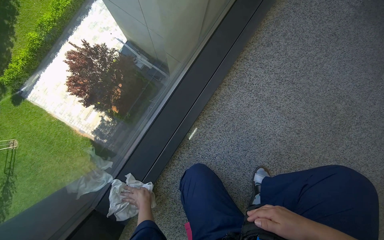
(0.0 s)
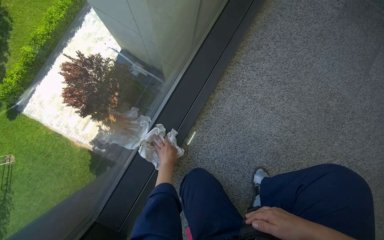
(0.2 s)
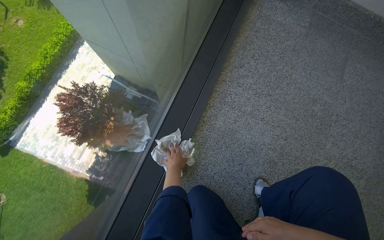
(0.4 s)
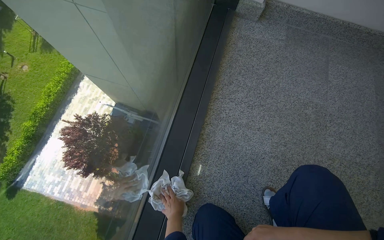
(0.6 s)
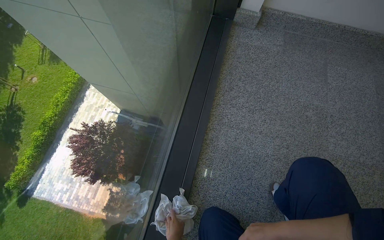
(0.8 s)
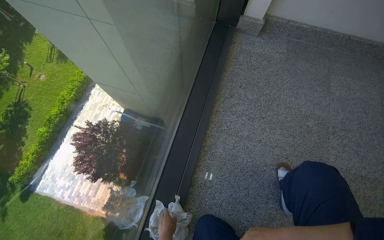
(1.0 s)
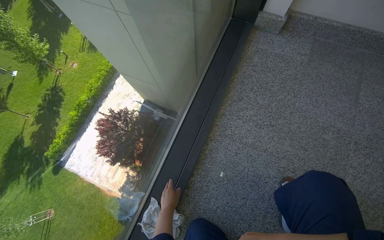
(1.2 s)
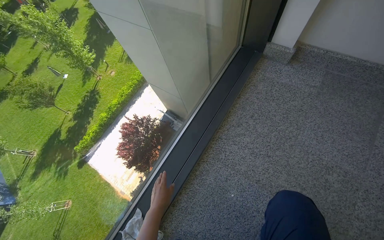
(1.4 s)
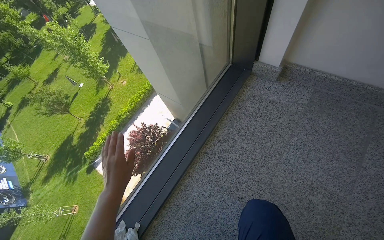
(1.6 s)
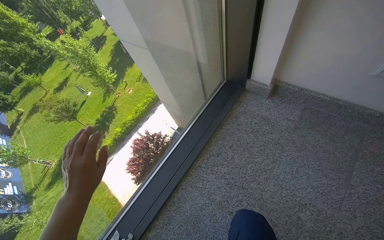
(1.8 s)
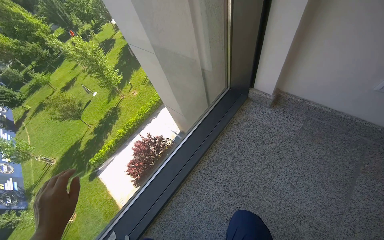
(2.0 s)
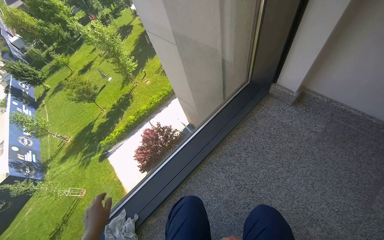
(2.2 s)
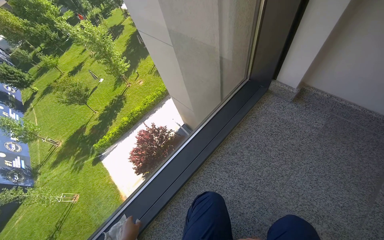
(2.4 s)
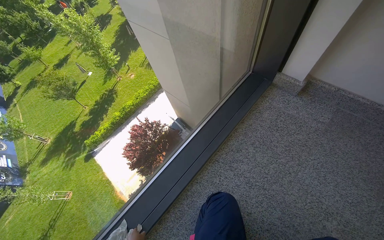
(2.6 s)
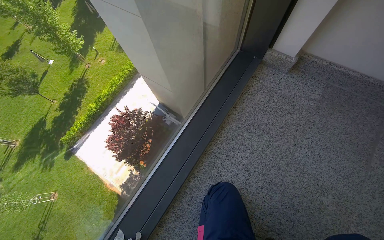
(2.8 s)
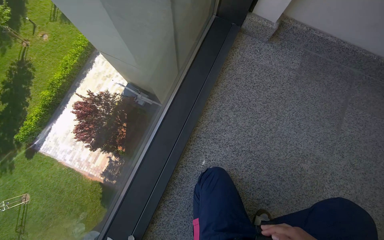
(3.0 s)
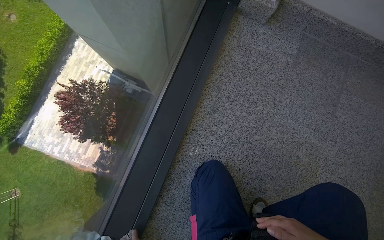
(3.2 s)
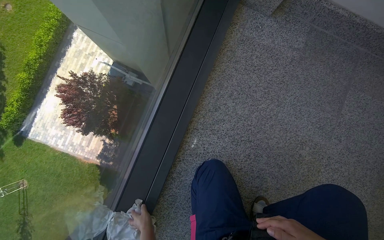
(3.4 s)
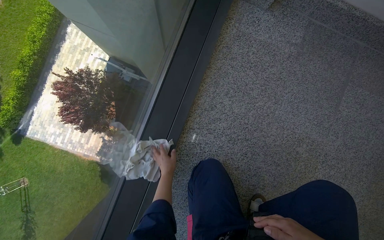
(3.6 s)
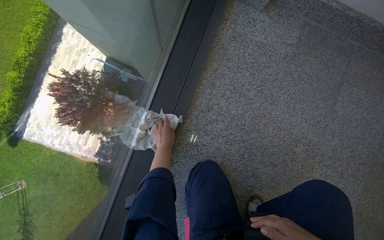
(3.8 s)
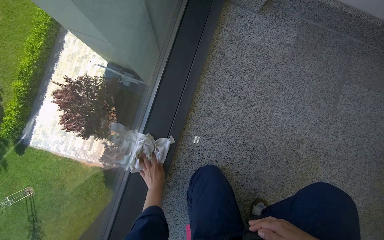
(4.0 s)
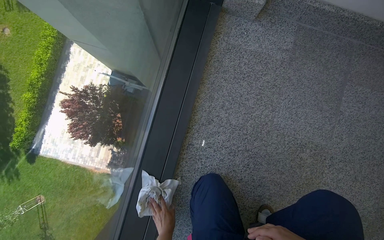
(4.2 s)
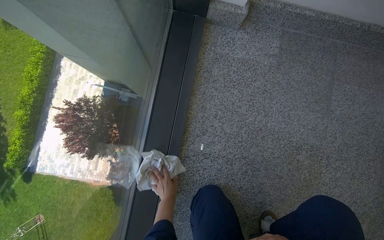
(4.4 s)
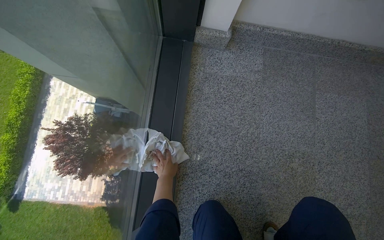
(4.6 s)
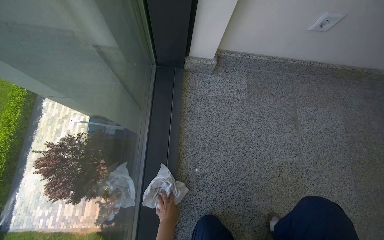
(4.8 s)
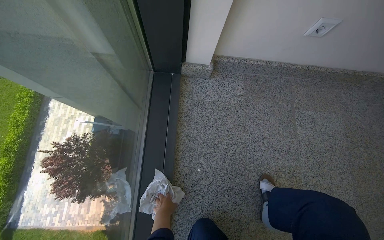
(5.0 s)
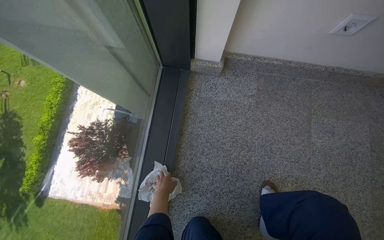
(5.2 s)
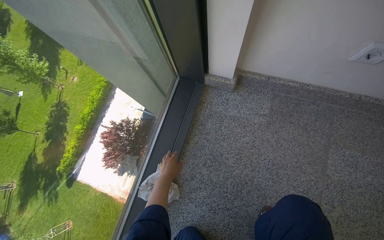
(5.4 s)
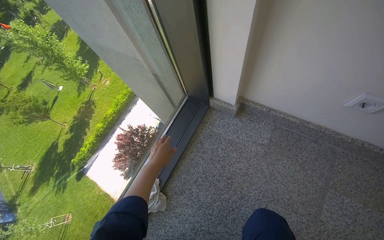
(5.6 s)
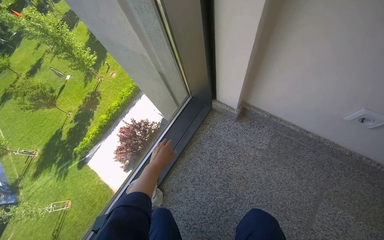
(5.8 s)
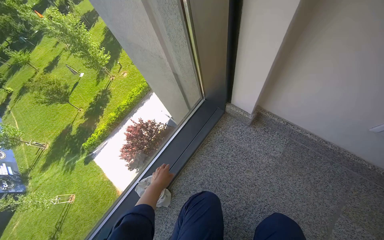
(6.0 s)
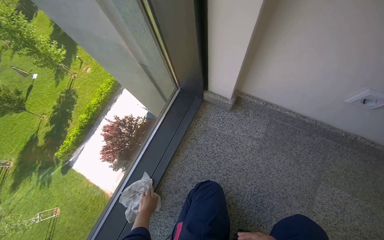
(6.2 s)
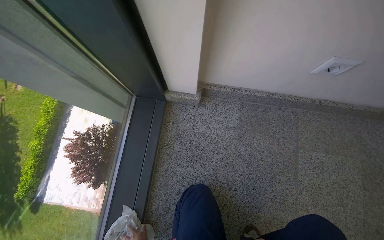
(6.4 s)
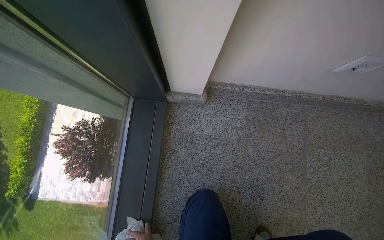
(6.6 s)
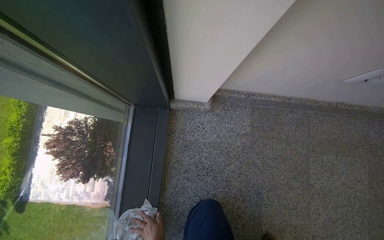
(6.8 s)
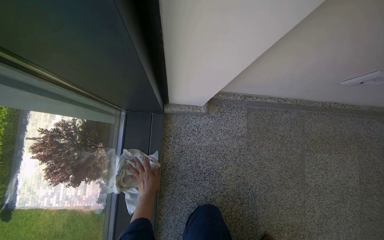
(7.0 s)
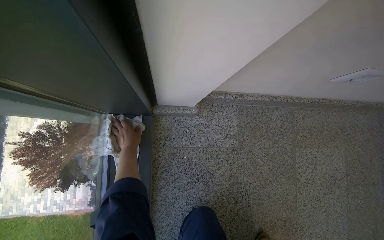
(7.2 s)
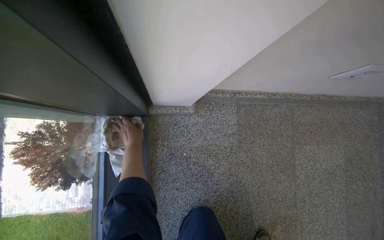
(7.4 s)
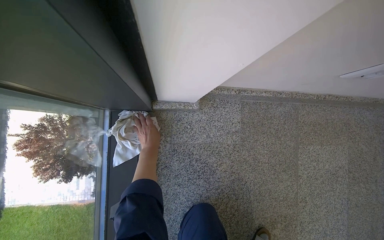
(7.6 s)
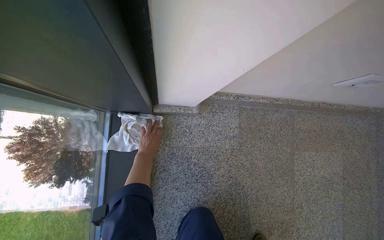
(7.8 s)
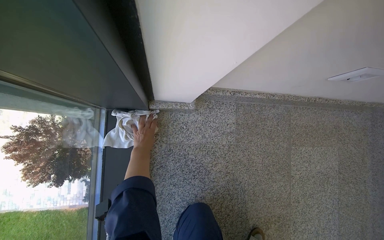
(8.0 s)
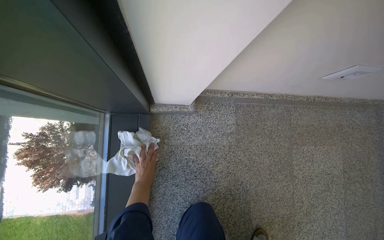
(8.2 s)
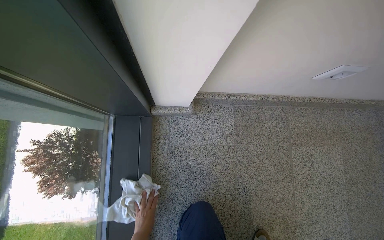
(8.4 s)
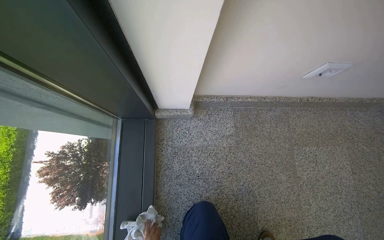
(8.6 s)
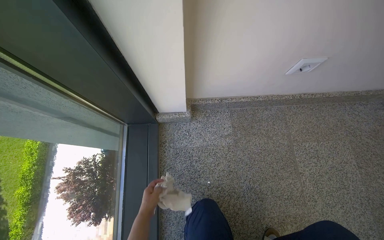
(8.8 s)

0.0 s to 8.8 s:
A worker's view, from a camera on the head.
Job: cleaning windows.
The whole recording: Wiping window frame and glass. The worker wipes the window frame and the lower section of the glass with a cloth.
0.0 to 1.4 s: The camera sweeps to the left, by about 15 degrees. The camera pitches upward, by roughly 20 degrees. The left hand moves up and down the picture over about 30 cm, changing direction 2 times.
1.4 to 3.0 s: The view tips downward by approximately 15 degrees.
4.4 to 5.8 s: The wearer's head swings approximately 25 degrees to the left. The camera pitches upward, by about 15 degrees.
5.8 to 7.4 s: The camera travels approximately 40 cm. The wearer's head swings approximately 40 degrees to the right. The camera pitches downward, by roughly 20 degrees.
7.4 to 8.8 s: The camera pitches upward, by some 10 degrees.

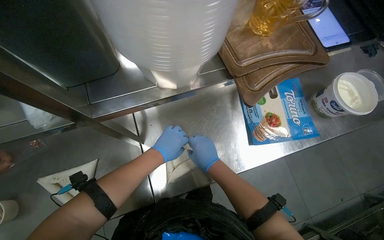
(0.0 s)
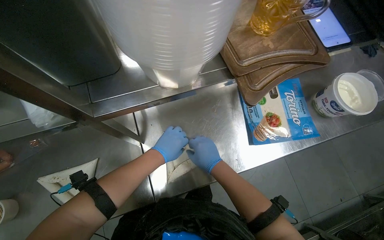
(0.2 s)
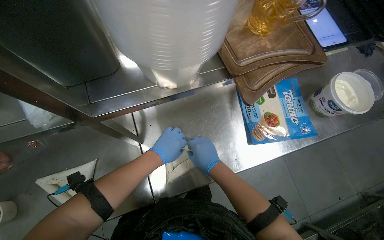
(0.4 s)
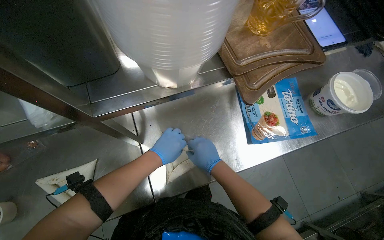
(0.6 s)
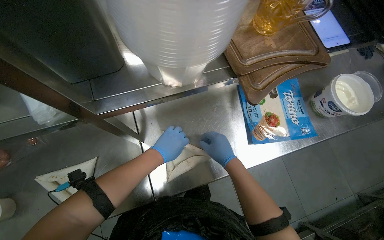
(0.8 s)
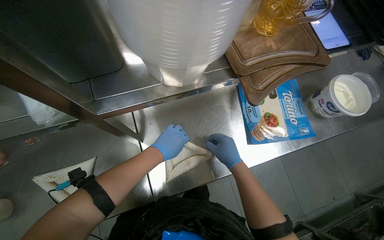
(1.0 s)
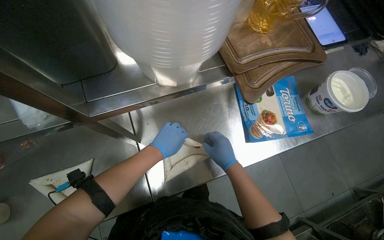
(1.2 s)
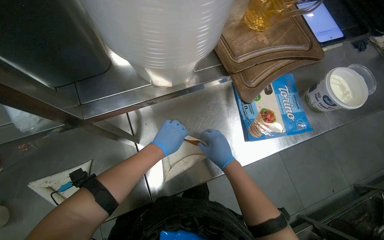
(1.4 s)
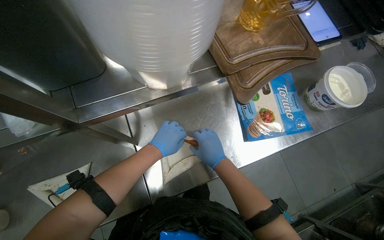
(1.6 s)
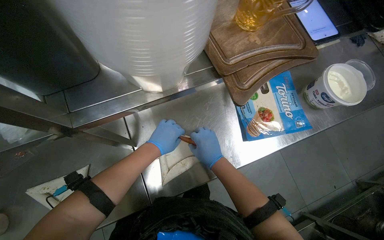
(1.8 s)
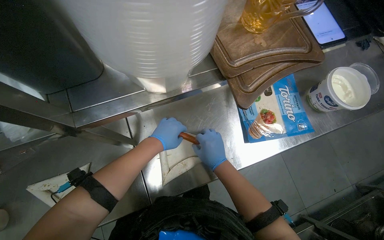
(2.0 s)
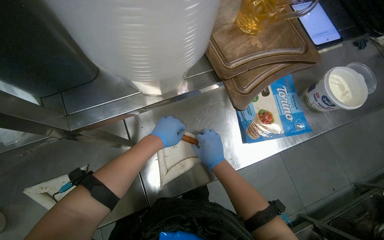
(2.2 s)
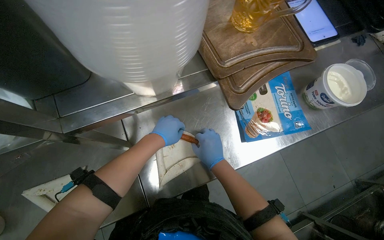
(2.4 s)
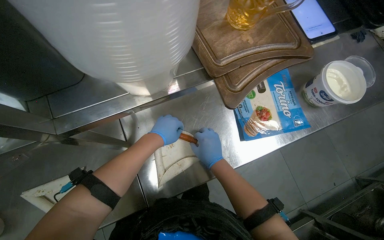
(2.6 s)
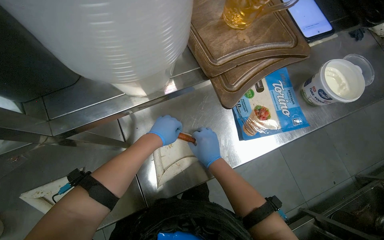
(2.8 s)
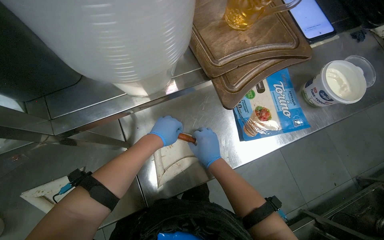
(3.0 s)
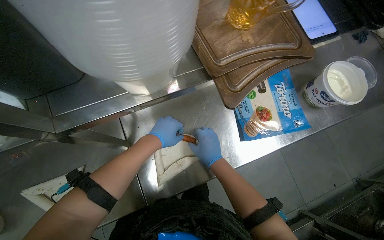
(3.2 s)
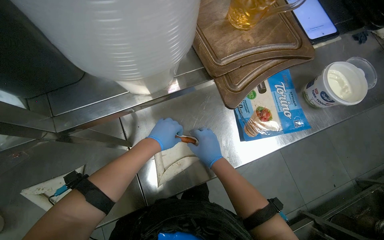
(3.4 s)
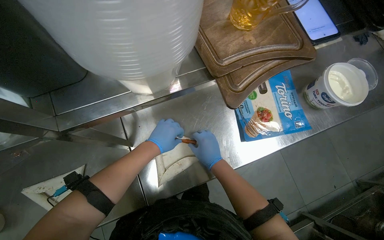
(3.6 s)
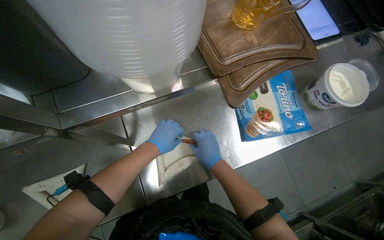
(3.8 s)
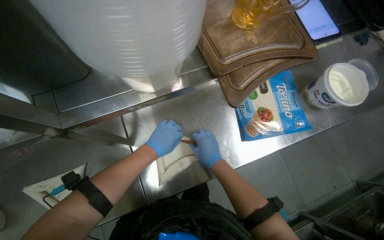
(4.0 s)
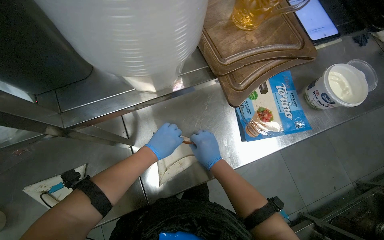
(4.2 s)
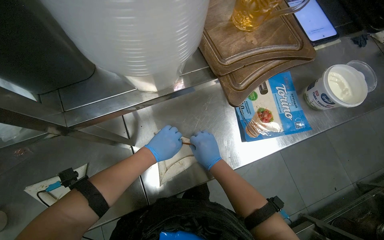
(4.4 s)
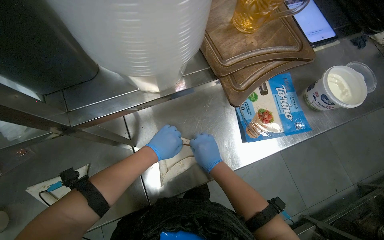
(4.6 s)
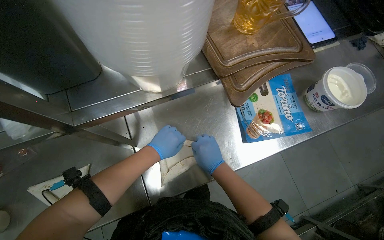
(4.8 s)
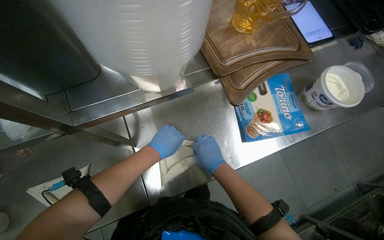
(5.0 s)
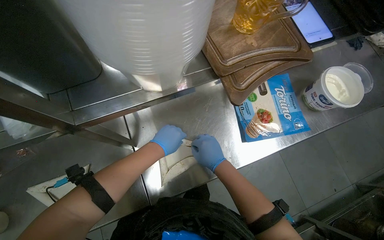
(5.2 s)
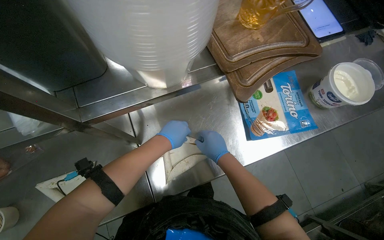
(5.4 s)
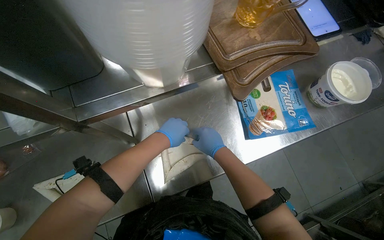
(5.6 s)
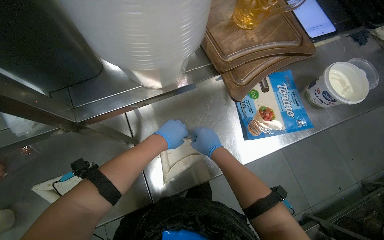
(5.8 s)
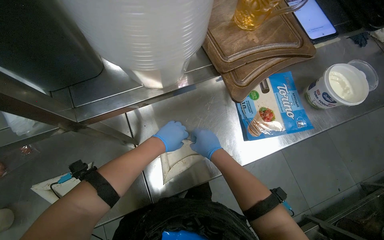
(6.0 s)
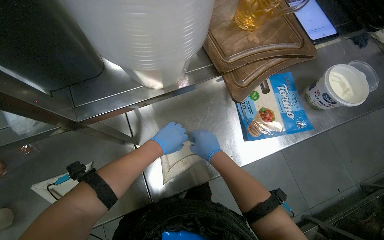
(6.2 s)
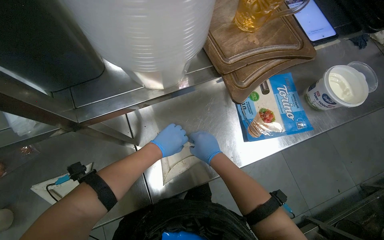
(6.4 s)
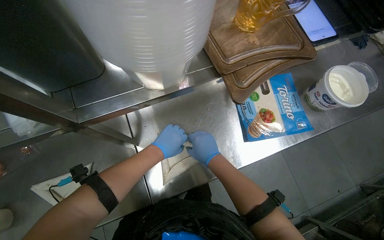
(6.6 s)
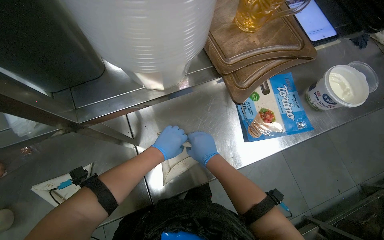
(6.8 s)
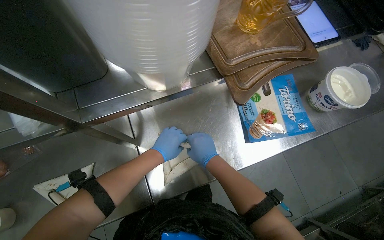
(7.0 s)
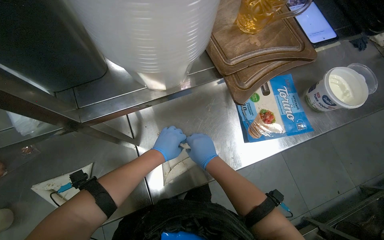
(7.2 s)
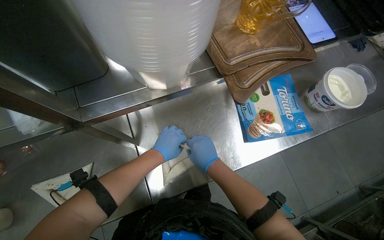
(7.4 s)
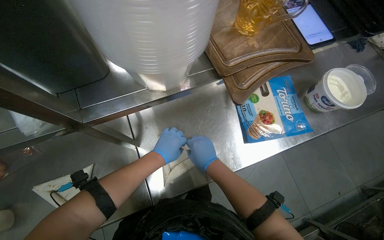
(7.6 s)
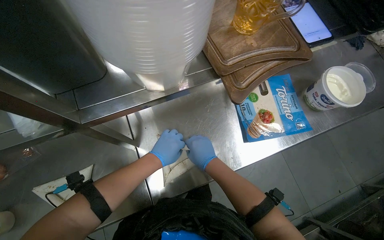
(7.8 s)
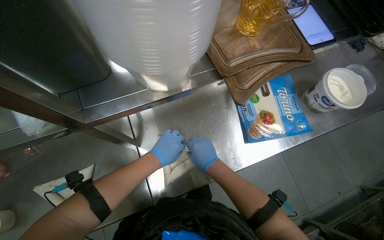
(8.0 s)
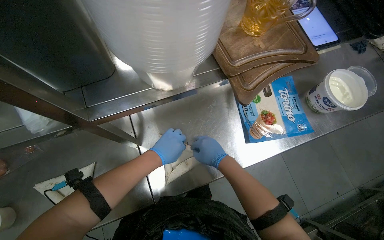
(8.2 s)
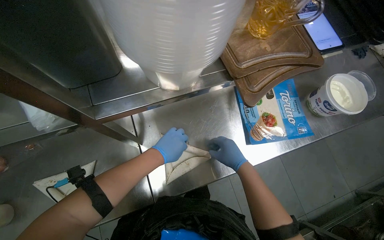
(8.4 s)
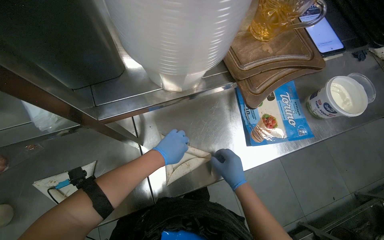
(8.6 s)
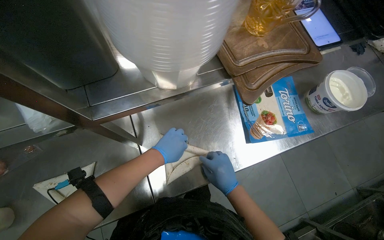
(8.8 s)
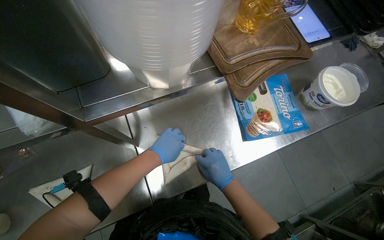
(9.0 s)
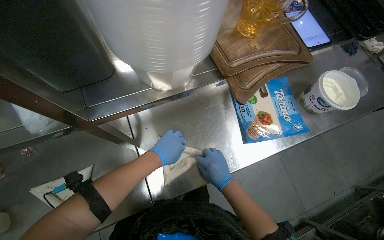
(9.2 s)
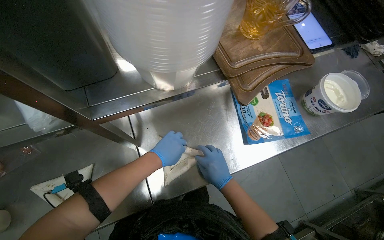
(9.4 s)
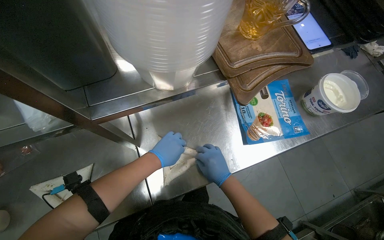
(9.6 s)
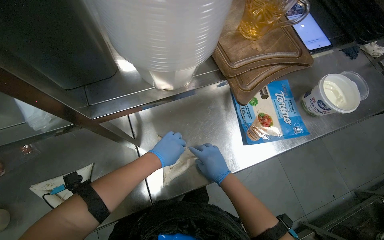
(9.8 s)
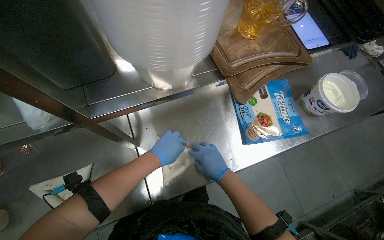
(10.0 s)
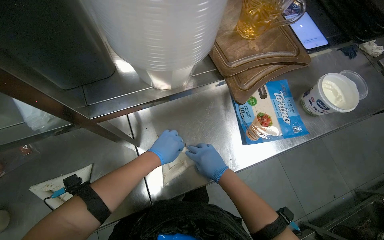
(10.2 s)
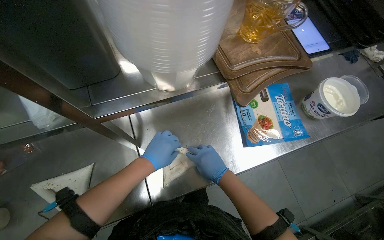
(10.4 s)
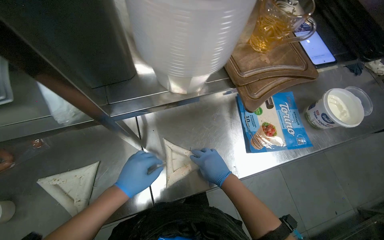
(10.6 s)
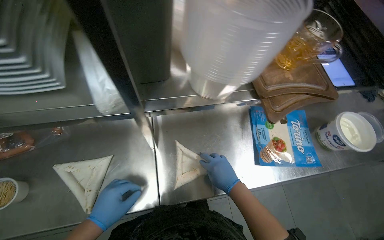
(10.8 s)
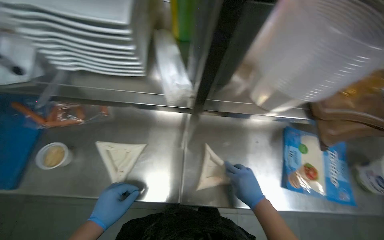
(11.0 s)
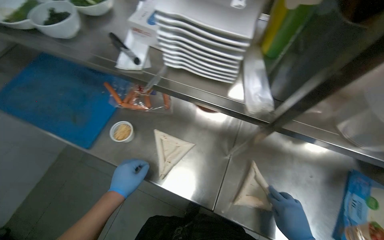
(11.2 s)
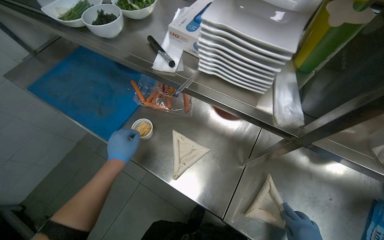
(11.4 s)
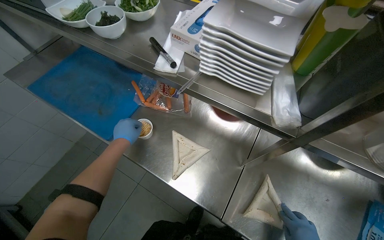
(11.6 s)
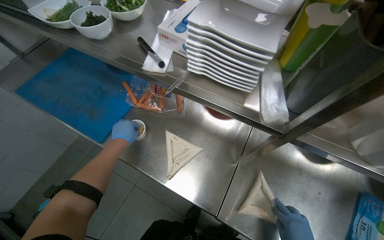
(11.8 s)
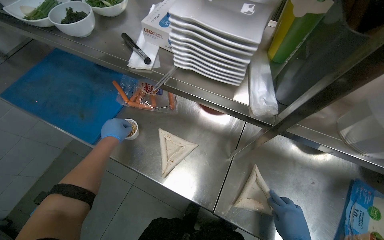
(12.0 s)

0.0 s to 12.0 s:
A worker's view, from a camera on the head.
Job: preparing food.
The whole recording: Securing rolled tortillas with toothpicks. The worker secures rolled tortillas with toothpicks on the metal counter.
1.6 to 7.6 s: The hands work in one place, with small movements.
9.0 to 10.4 s: The hands work in one place, with small movements.
10.4 to 12.0 s: The wearer's head swings roughly 45 degrees to the left.
